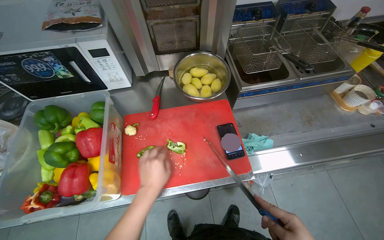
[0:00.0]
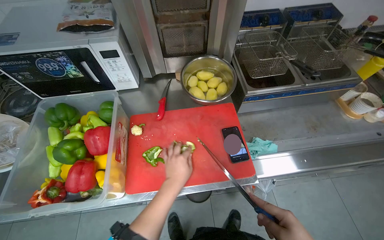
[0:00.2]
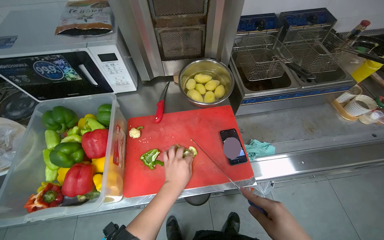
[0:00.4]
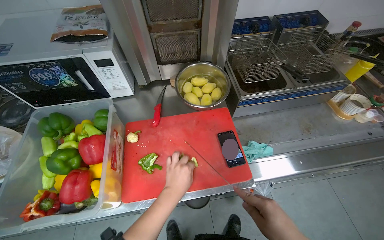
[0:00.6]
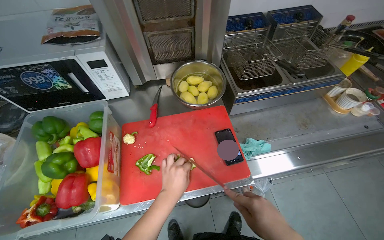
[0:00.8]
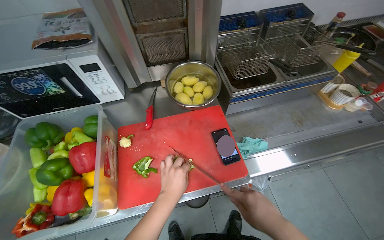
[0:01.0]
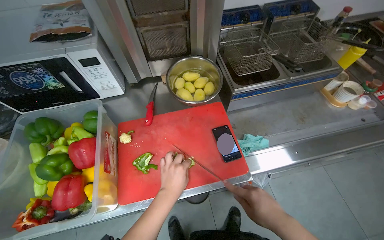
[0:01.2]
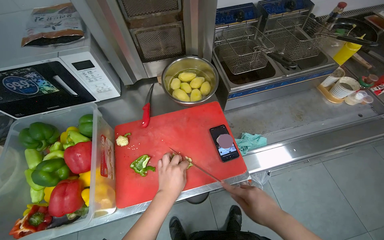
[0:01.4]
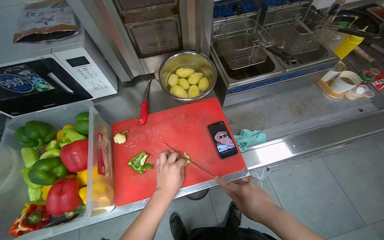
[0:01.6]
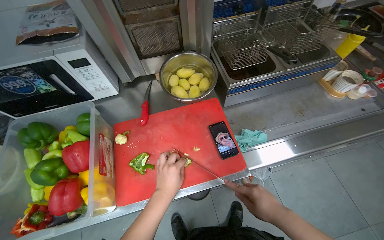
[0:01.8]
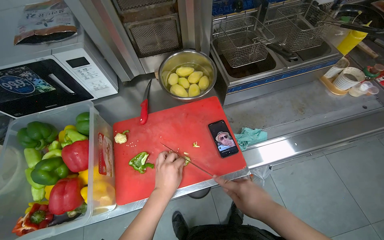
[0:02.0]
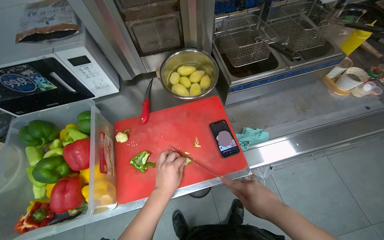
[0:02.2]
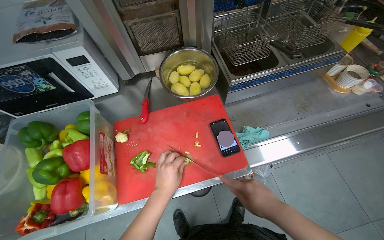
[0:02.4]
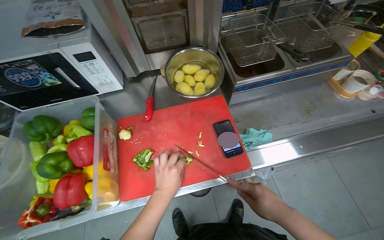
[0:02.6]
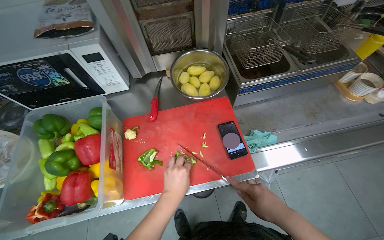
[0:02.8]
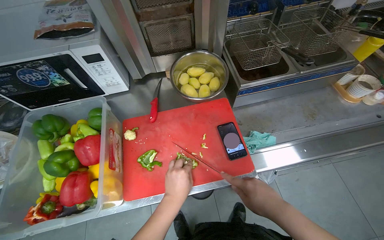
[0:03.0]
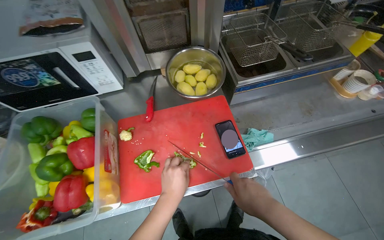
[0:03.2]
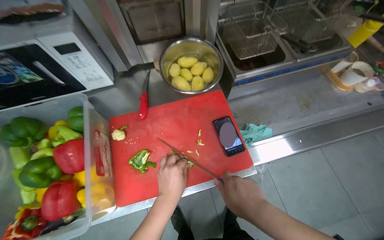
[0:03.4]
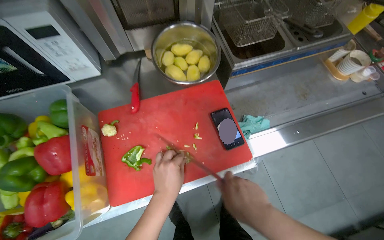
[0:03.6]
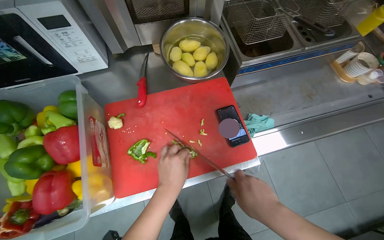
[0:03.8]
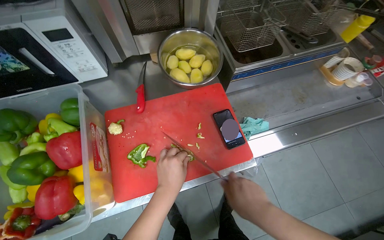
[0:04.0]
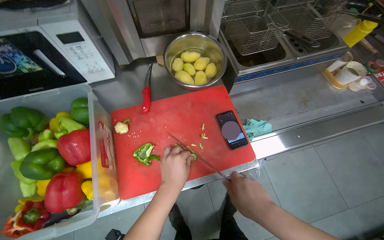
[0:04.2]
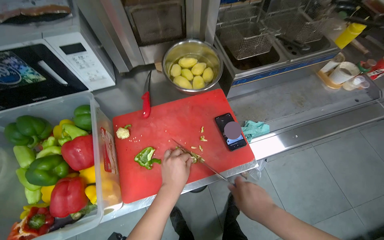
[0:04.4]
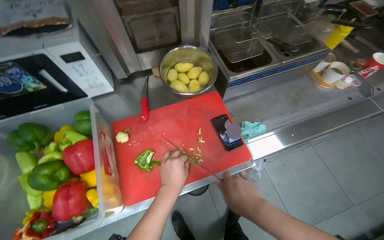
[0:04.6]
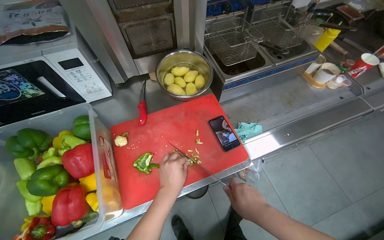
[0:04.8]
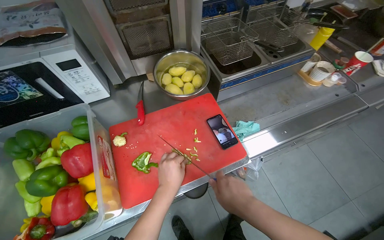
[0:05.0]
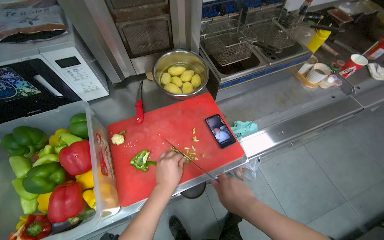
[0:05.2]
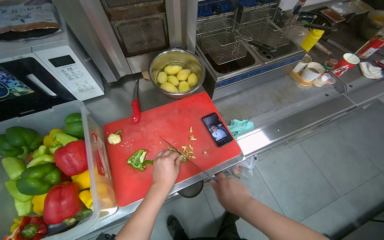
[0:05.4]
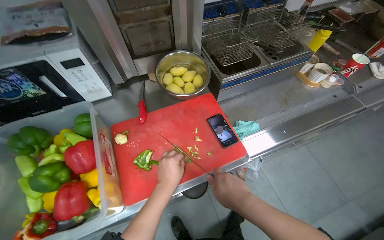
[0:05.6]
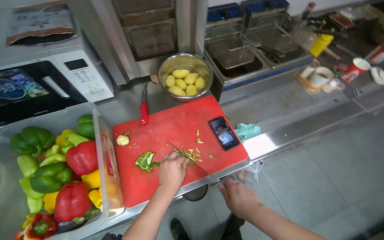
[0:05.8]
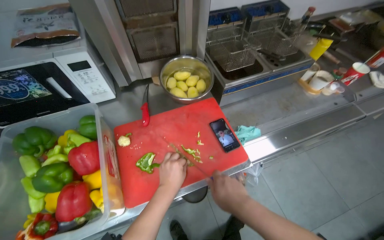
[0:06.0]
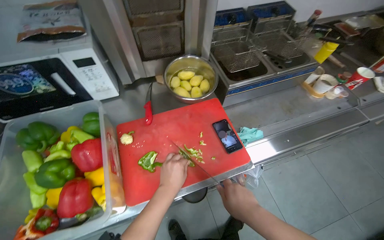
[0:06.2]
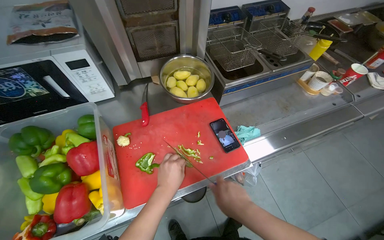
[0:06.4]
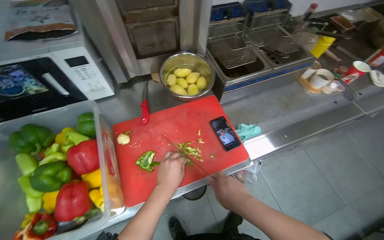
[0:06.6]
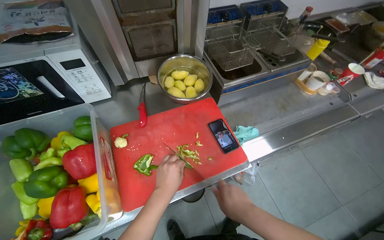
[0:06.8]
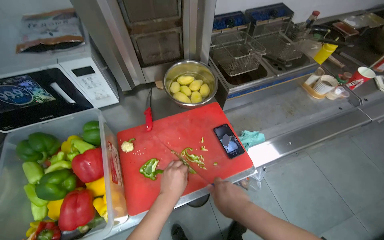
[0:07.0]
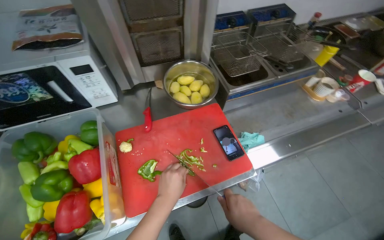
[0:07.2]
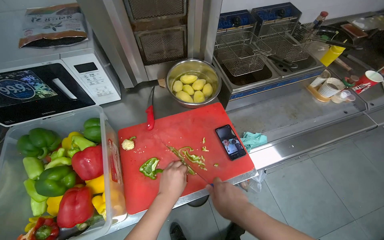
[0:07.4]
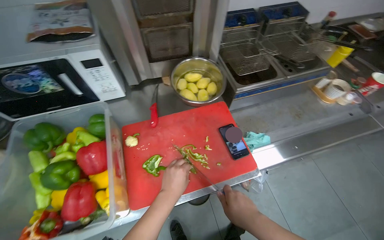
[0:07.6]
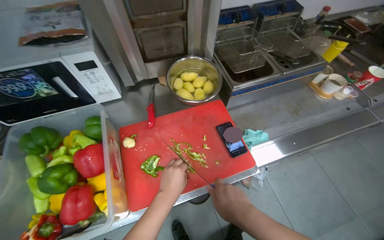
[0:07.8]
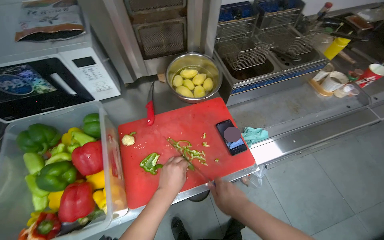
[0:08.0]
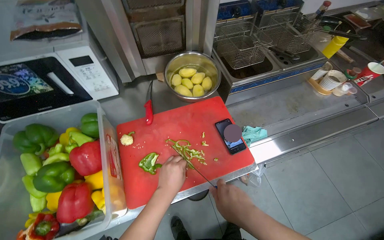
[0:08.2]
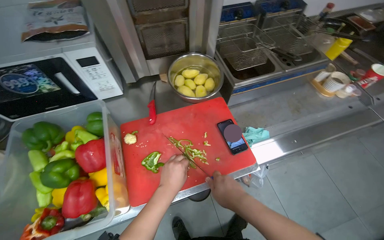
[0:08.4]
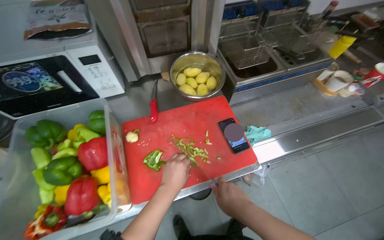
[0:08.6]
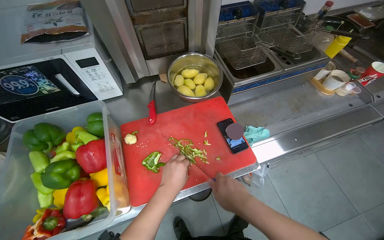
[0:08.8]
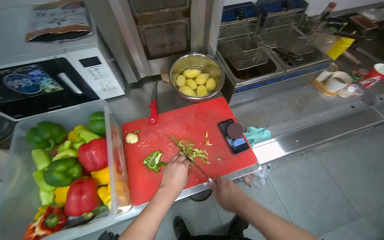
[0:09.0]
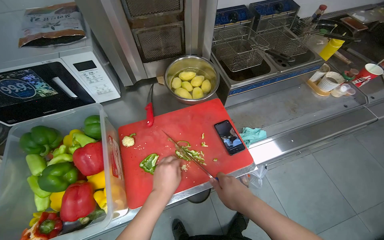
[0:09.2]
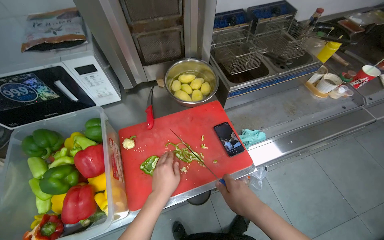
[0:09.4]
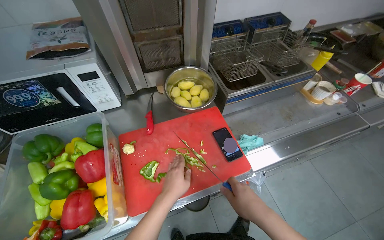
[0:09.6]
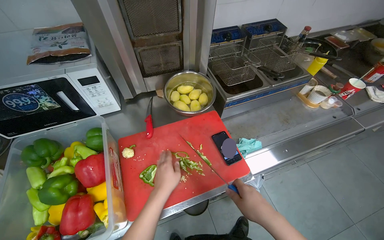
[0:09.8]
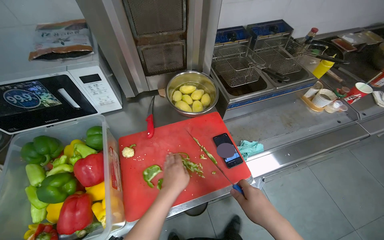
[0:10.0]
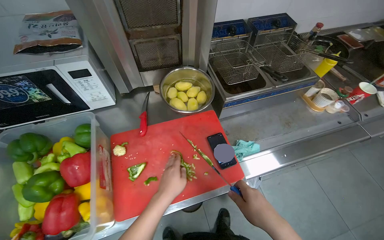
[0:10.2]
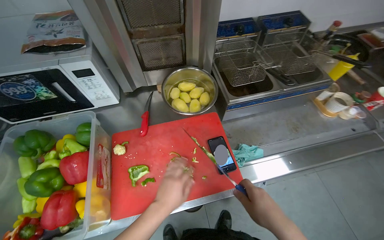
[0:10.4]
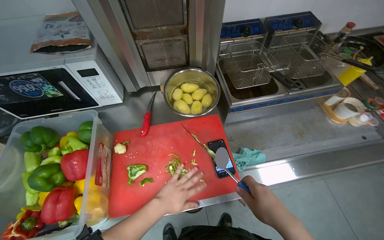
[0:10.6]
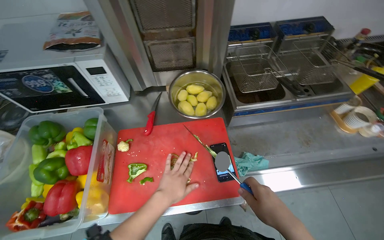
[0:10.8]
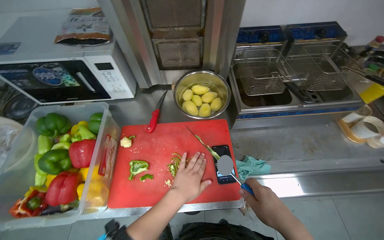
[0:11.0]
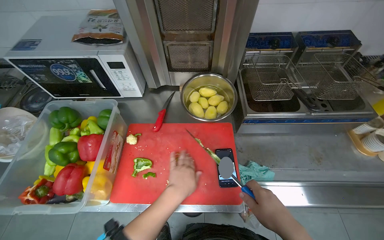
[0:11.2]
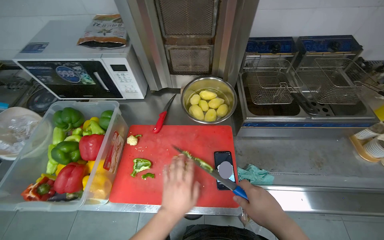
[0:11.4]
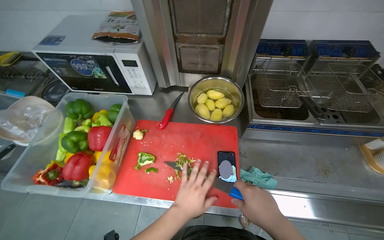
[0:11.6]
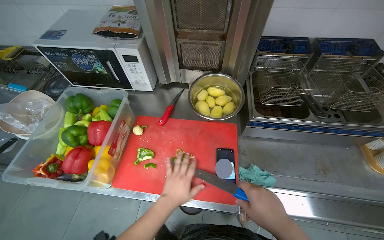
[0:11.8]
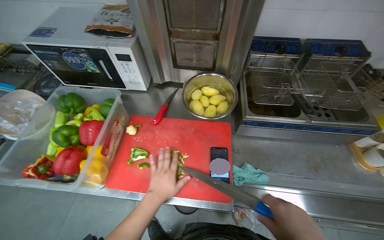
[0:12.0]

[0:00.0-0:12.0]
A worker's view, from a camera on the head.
Job: preparing food.
The whole recording: Cutting bell peppers. The worker cuts bell peppers into strips on a red cutting board and transfers them to a container.
0:01.6 to 0:04.4: The hands make small movements and keep their place.
0:04.4 to 0:09.0: The hands make small movements and keep their place.
0:09.0 to 0:10.4: The right hand travels to the right by roughly 15 cm.
0:10.4 to 0:12.0: The head rotates roughly 20 degrees to the left.

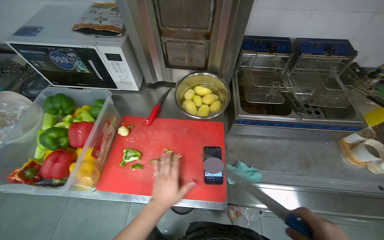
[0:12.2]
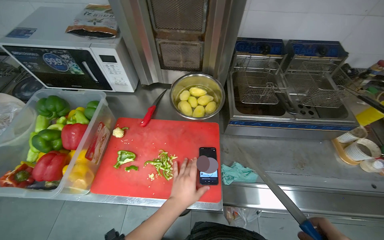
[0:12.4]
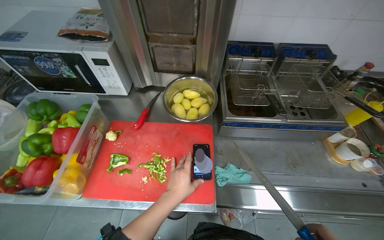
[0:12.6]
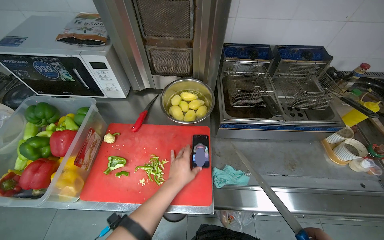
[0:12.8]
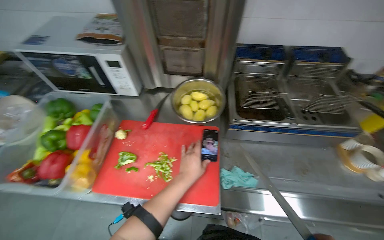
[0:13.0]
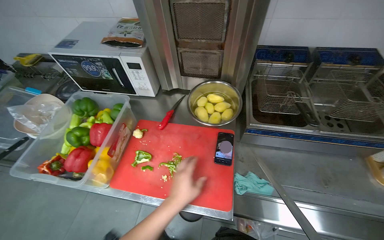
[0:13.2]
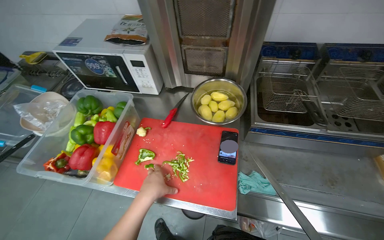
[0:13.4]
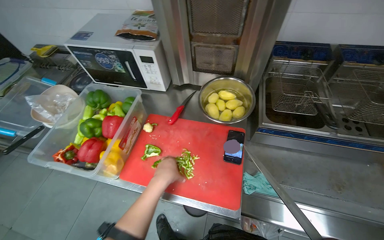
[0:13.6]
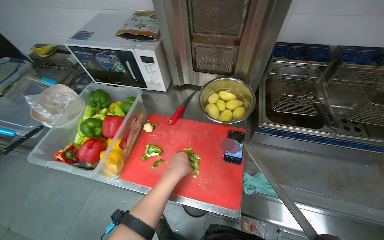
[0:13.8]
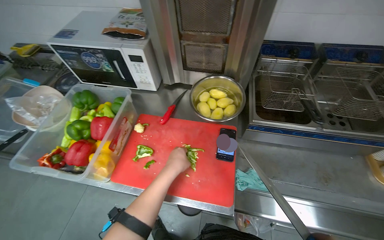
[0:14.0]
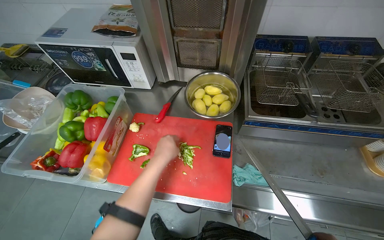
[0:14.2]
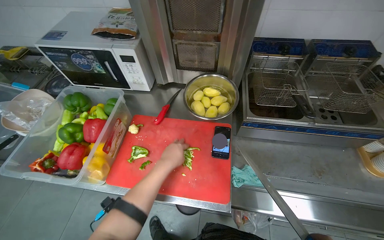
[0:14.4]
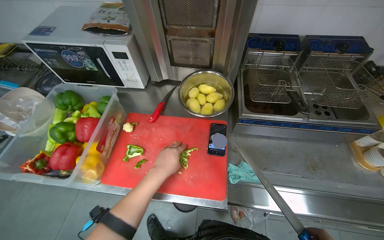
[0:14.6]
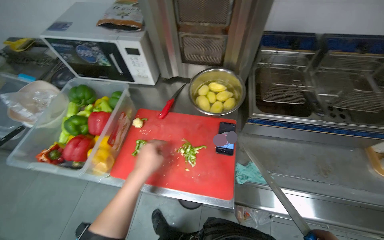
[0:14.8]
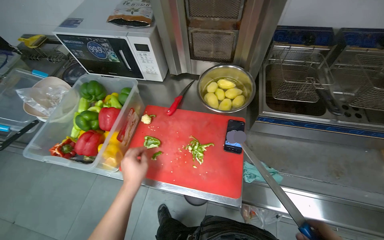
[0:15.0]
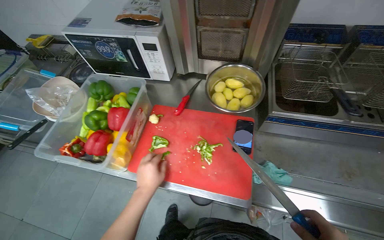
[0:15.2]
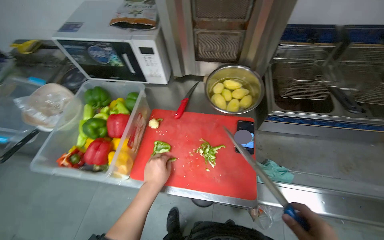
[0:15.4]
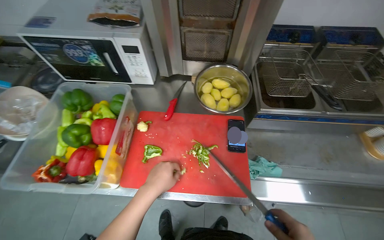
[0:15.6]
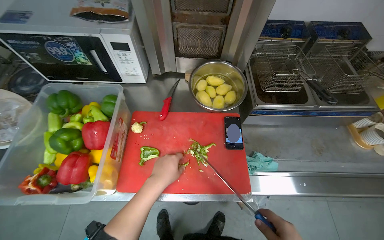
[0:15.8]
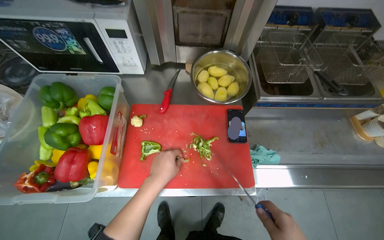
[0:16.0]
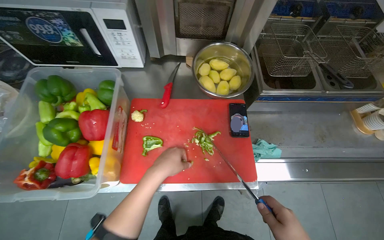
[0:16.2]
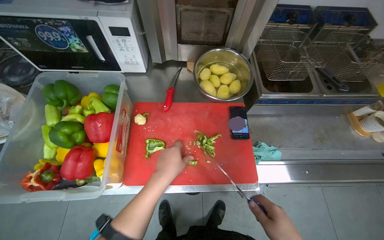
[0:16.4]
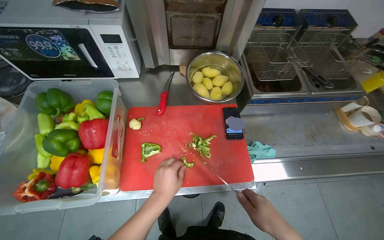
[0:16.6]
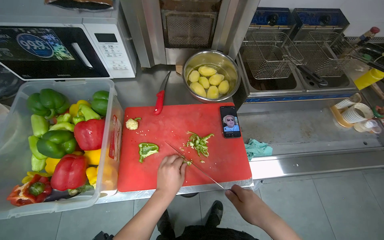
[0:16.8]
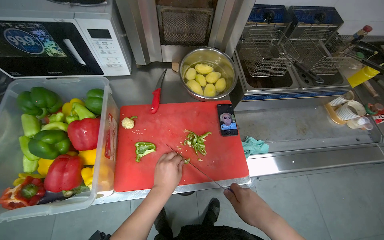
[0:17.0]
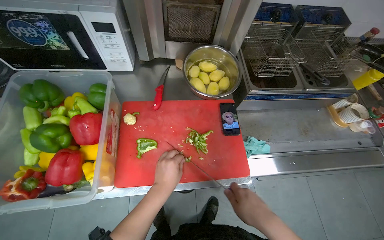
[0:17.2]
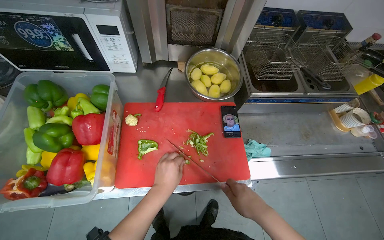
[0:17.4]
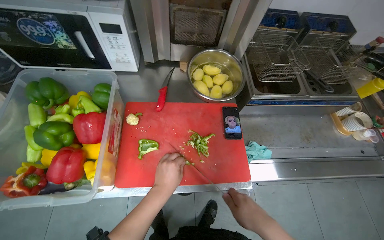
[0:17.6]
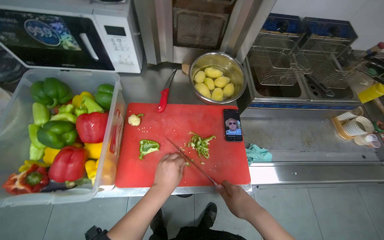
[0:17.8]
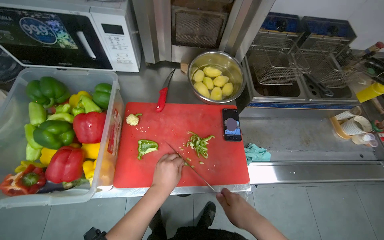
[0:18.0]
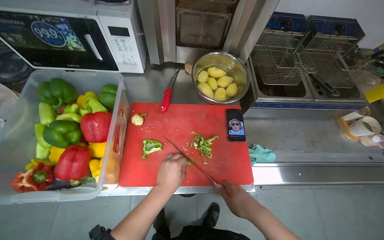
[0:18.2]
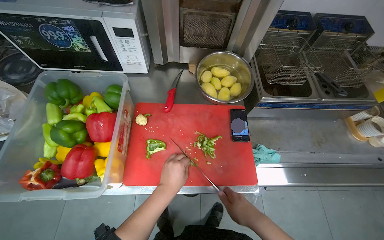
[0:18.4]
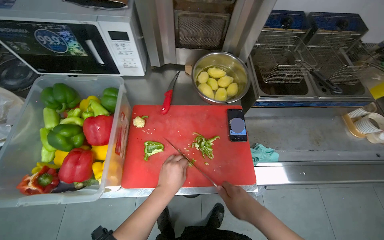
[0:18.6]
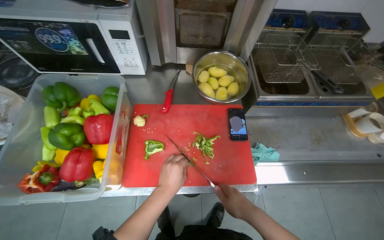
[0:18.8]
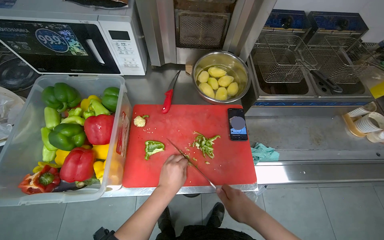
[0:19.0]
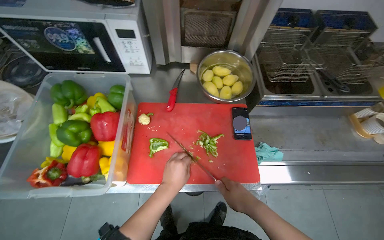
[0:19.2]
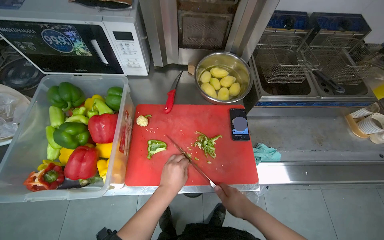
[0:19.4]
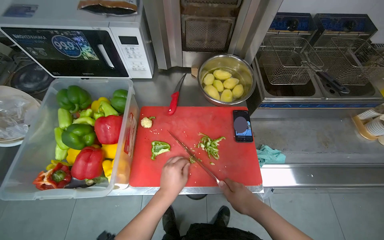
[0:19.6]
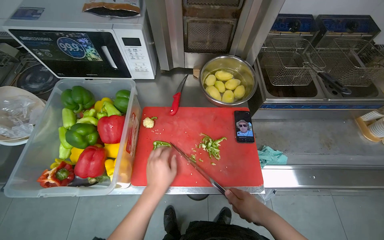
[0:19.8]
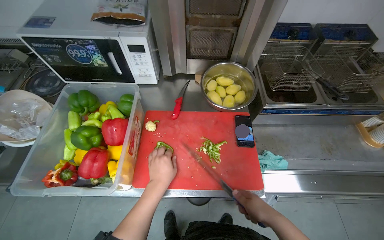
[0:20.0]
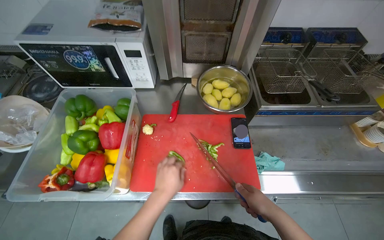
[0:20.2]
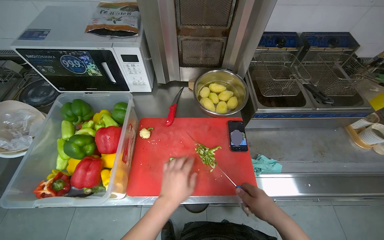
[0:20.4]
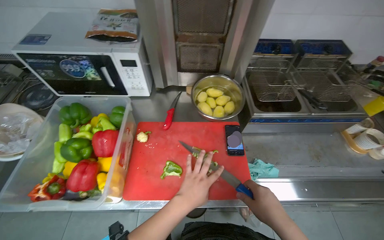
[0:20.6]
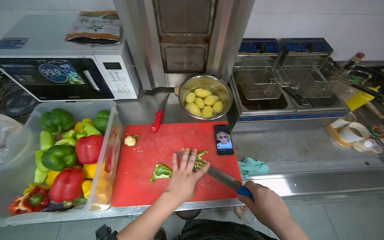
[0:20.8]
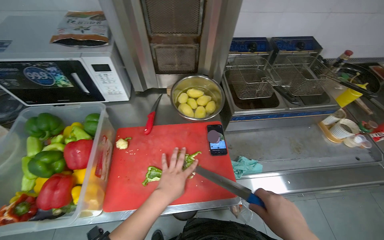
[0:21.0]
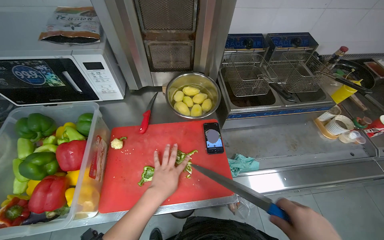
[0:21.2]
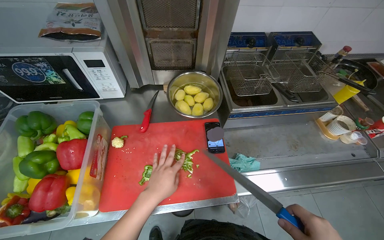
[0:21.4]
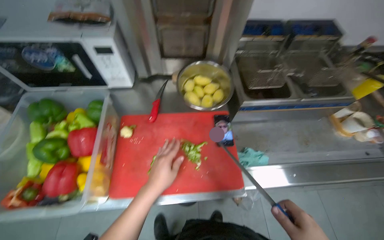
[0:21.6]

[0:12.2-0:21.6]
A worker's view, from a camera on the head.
Job: preparing food.
The whole recording: Cutting bell peppers. The worker cuts bell peppers into strips on a red cutting board and transfers them to a container.
0:13.8 to 0:15.4: The left hand is displaced to the left by about 10 cm.
0:15.4 to 0:17.0: The head turns to the right by approximately 20 degrees.
0:17.0 to 0:20.0: The hands stay close to where they were, moving slightly.
